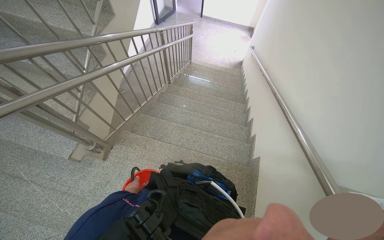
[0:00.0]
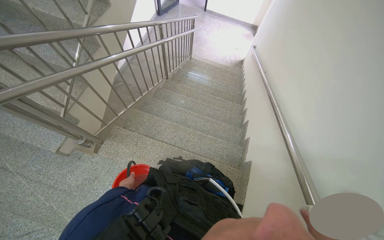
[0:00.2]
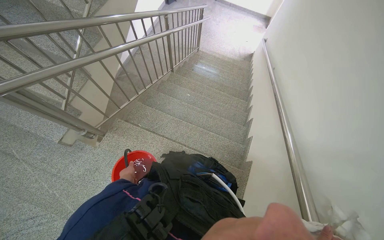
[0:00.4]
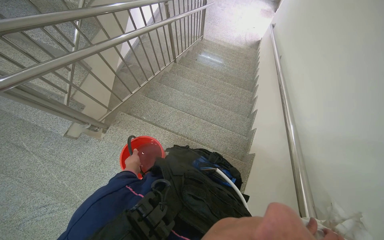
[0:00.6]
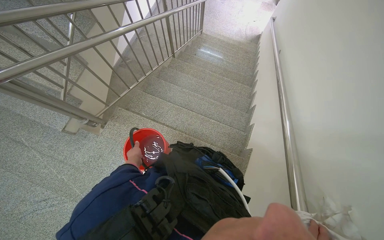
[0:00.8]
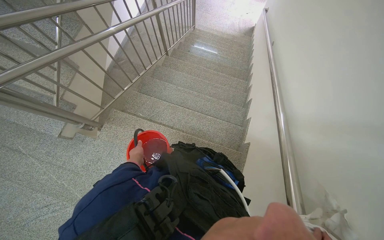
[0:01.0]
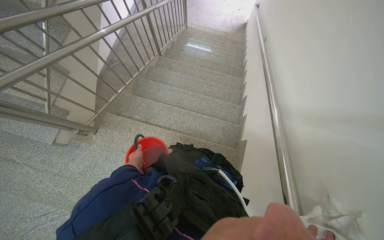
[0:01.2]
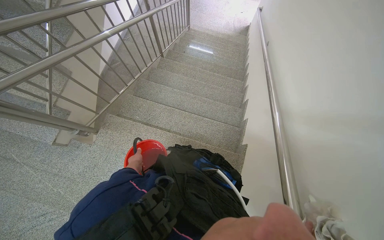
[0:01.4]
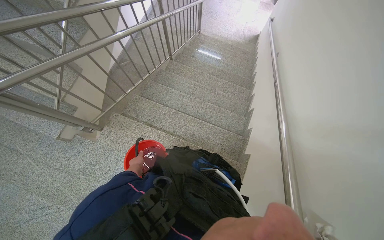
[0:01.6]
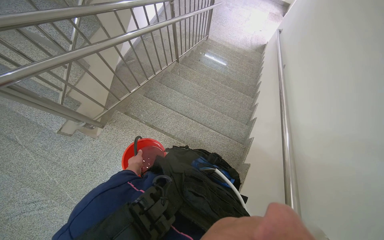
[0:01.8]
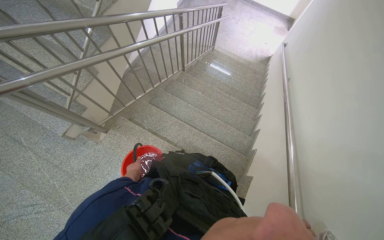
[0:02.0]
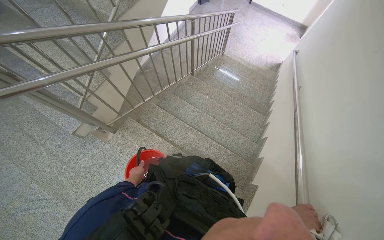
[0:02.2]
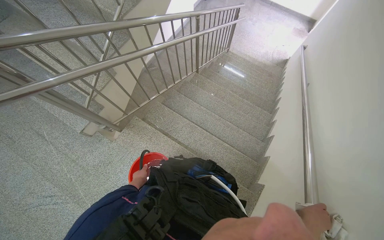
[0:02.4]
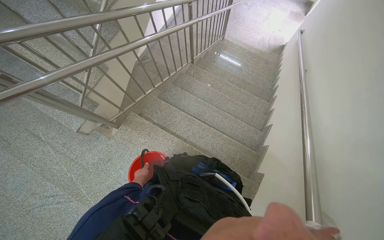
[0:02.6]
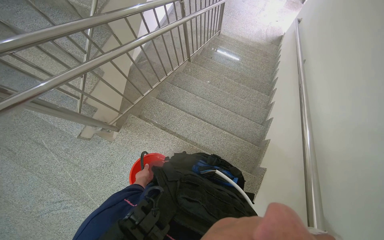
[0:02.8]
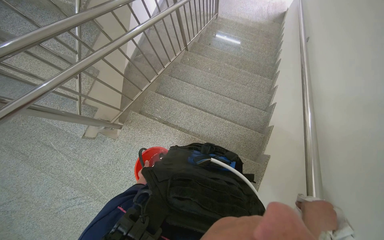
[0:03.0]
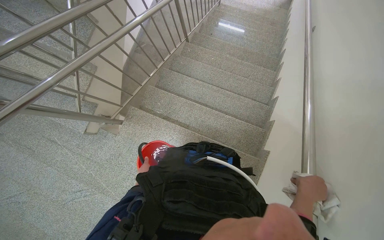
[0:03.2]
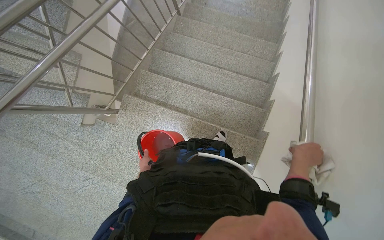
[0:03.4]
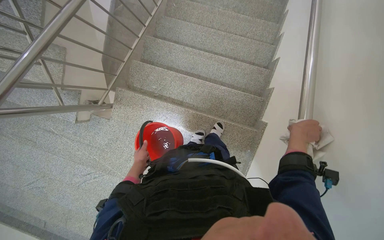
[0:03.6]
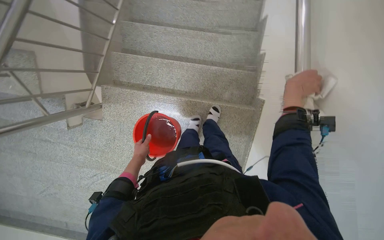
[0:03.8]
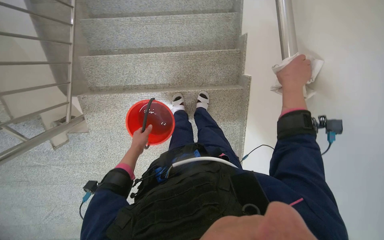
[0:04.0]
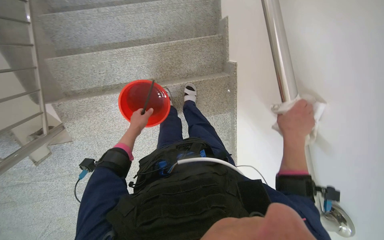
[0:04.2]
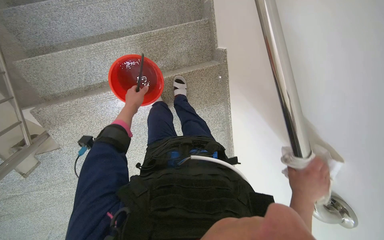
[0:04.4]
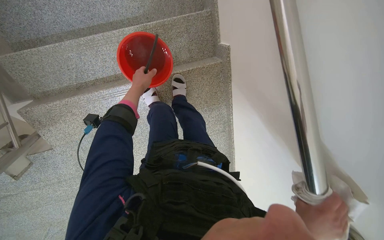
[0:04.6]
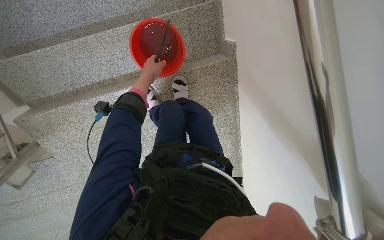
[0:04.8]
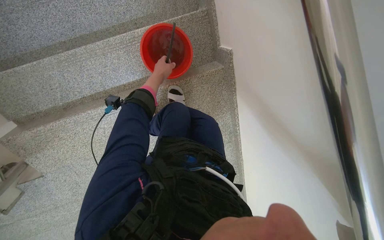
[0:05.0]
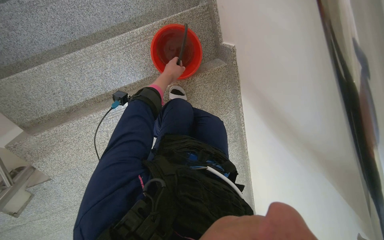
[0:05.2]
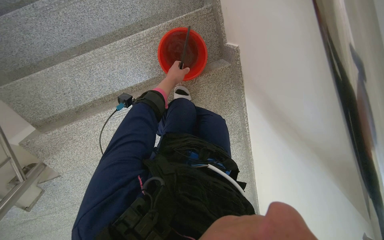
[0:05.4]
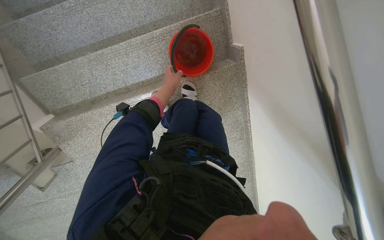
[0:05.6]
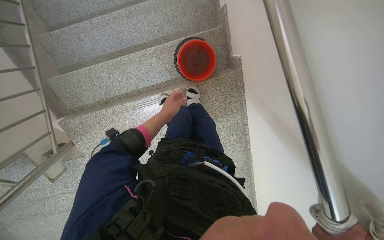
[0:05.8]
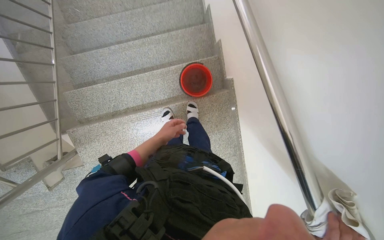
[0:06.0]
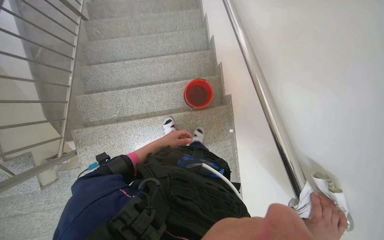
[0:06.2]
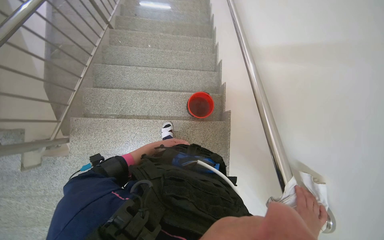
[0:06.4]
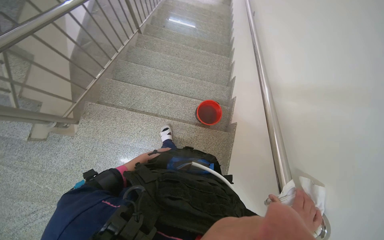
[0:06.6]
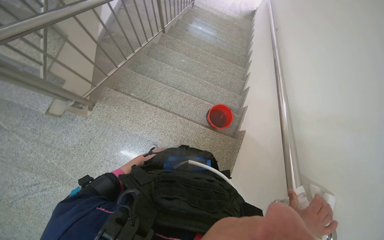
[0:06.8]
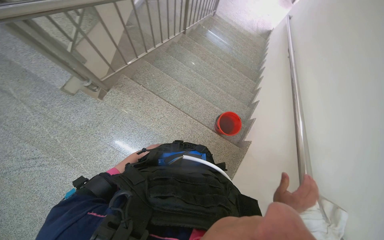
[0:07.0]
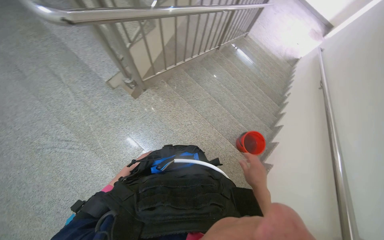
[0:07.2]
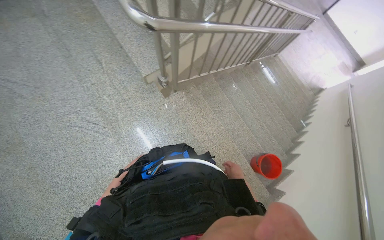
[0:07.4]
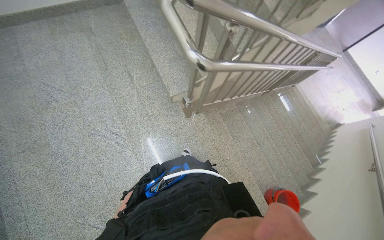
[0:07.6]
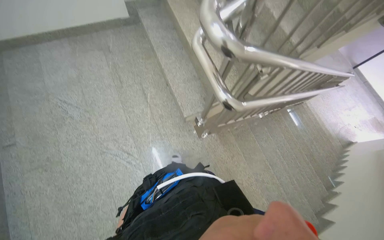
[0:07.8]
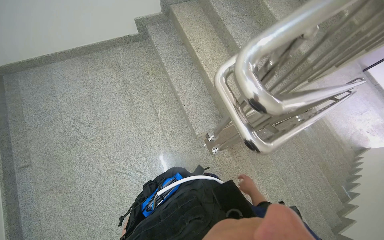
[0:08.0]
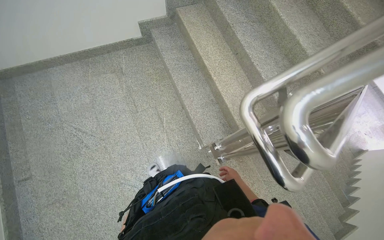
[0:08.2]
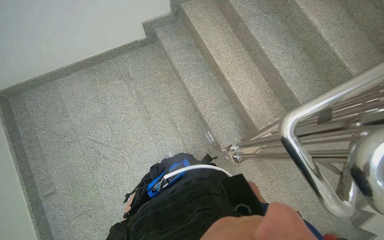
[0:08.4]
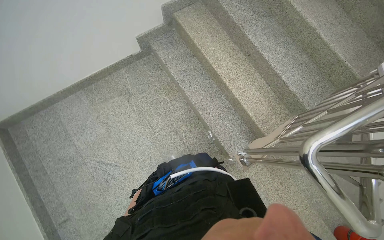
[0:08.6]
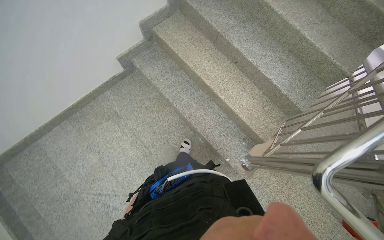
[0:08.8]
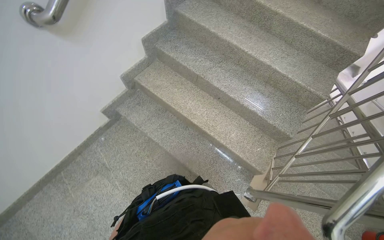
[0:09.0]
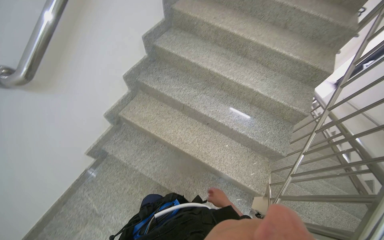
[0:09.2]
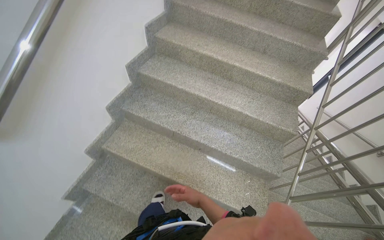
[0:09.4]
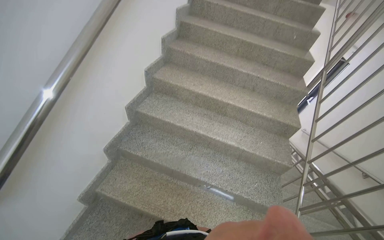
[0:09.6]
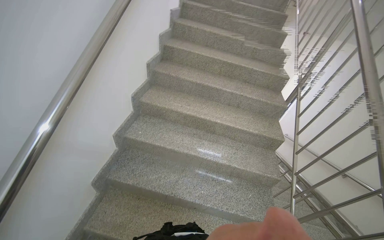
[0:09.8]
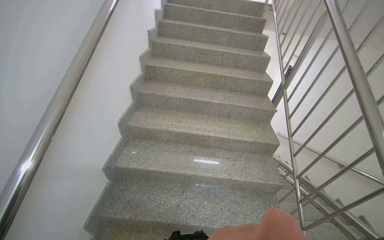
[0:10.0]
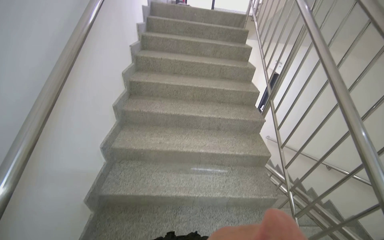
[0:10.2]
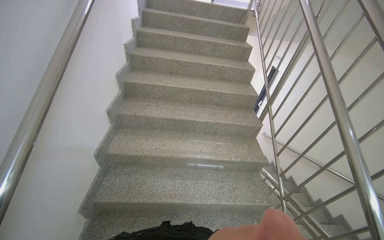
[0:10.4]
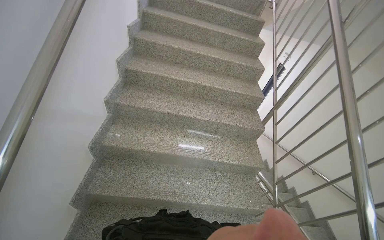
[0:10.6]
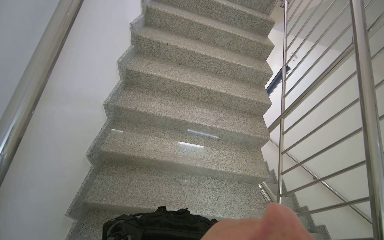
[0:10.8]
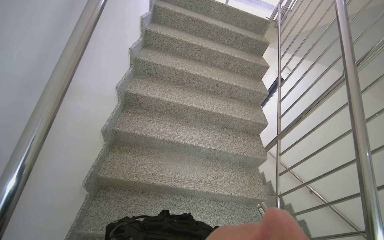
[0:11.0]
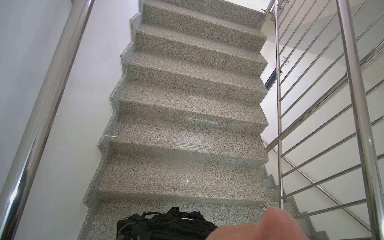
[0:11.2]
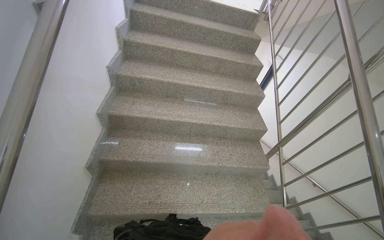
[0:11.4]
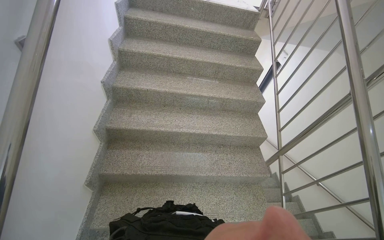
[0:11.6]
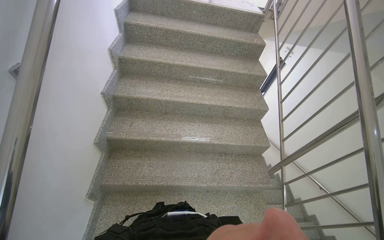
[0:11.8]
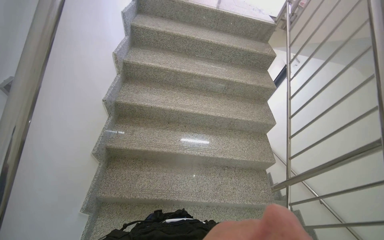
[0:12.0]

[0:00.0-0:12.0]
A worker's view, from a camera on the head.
Job: mopping floor.
The whole recording: Mopping staircase floor. The worker cleans and reattaches the mop head to continue mopping the staircase floor.
0:00.0 to 0:01.6: The left hand travels up the picture by about 15 cm.
0:03.0 to 0:04.4: The camera is carried approximately 40 cm. The camera pitches downward, by about 35 degrees. The scene turns about 40 degrees counterclockwise in the picture.
0:04.4 to 0:06.0: The left hand is displaced to the right and down the picture by roughly 15 cm.
0:06.0 to 0:07.6: The wearer moves about 1 m. The wearer looks some 40 degrees further upward. The scene rotates clockwise by some 75 degrees.
0:07.6 to 0:09.0: The wearer moves some 1 m. Everything in view rotates approximately 25 degrees counterclockwise.
0:09.0 to 0:10.4: The wearer moves about 70 cm. The wearer looks about 40 degrees further to the right. The wearer looks about 25 degrees further upward.
0:10.4 to 0:12.0: The camera travels some 90 cm.

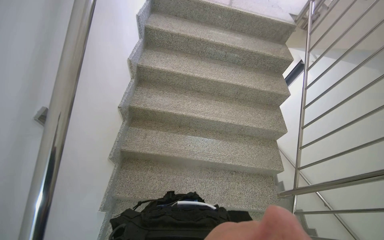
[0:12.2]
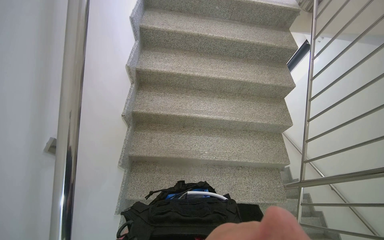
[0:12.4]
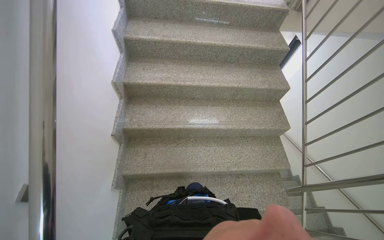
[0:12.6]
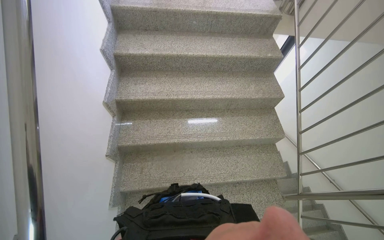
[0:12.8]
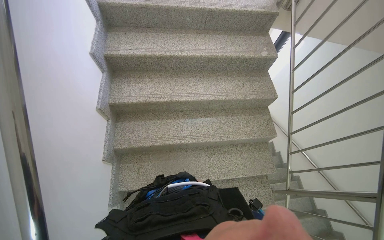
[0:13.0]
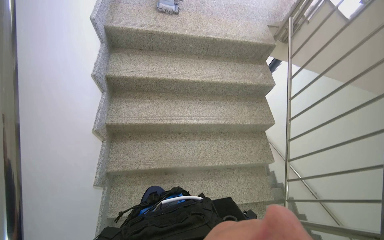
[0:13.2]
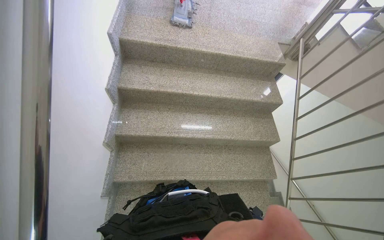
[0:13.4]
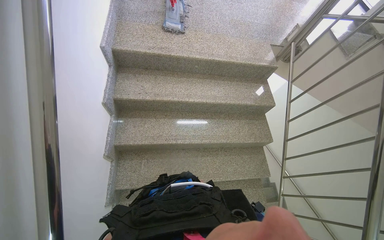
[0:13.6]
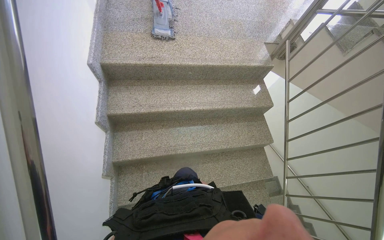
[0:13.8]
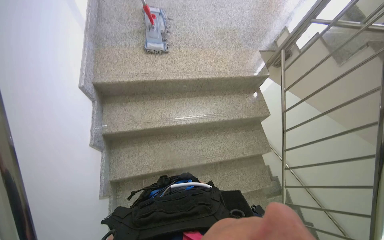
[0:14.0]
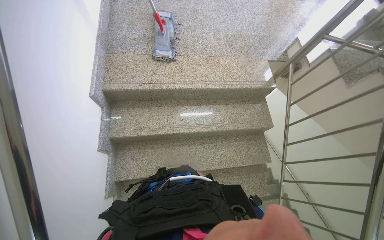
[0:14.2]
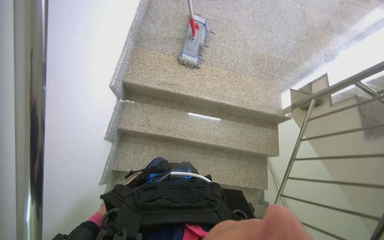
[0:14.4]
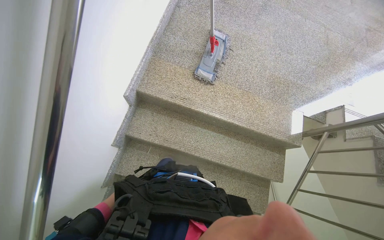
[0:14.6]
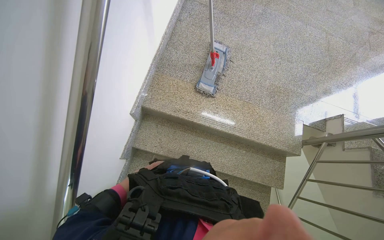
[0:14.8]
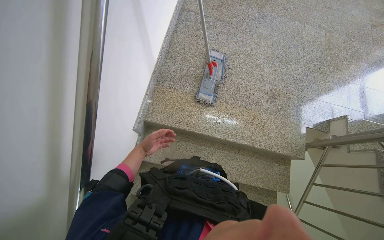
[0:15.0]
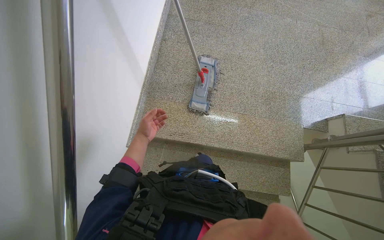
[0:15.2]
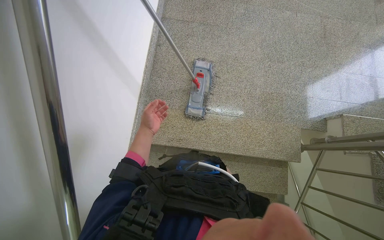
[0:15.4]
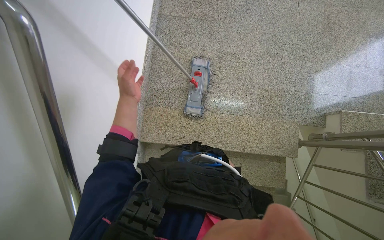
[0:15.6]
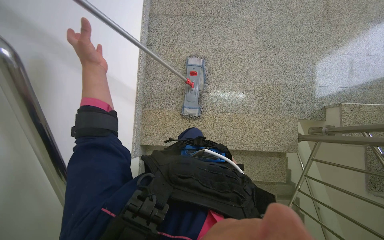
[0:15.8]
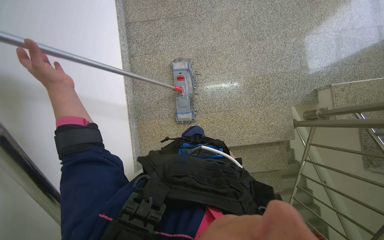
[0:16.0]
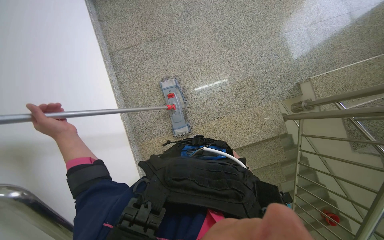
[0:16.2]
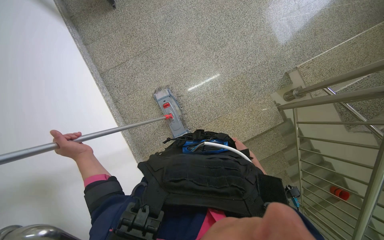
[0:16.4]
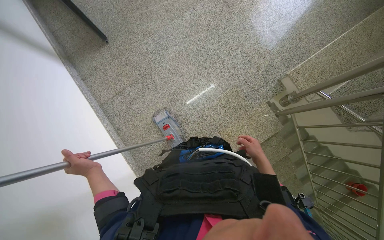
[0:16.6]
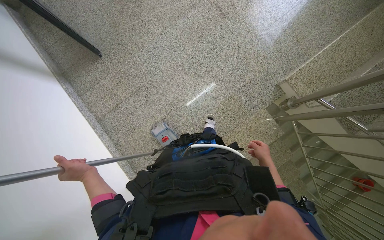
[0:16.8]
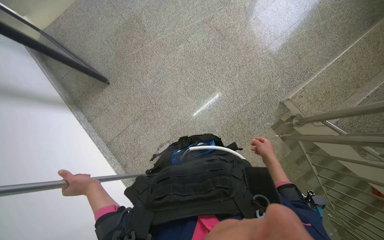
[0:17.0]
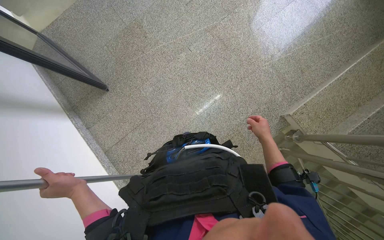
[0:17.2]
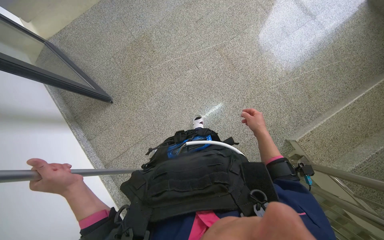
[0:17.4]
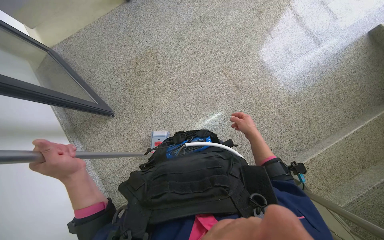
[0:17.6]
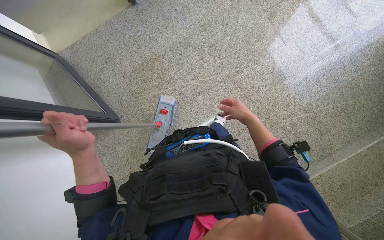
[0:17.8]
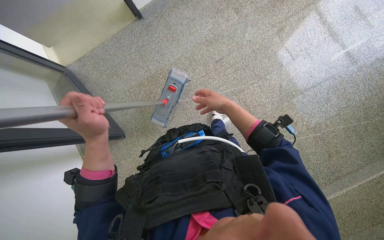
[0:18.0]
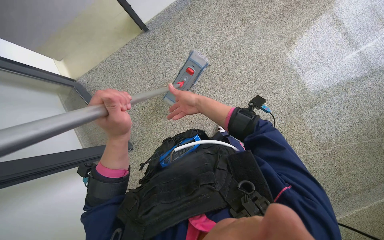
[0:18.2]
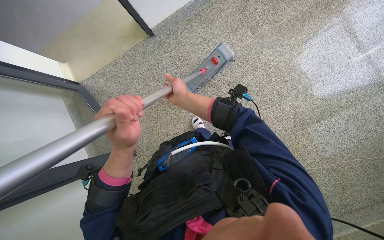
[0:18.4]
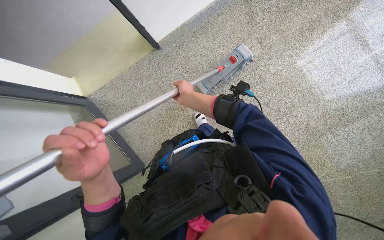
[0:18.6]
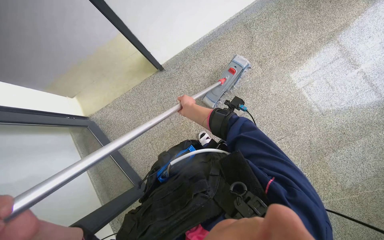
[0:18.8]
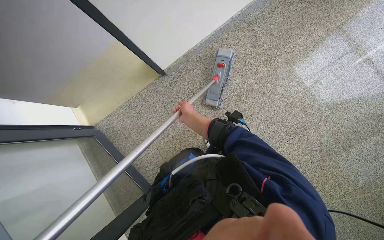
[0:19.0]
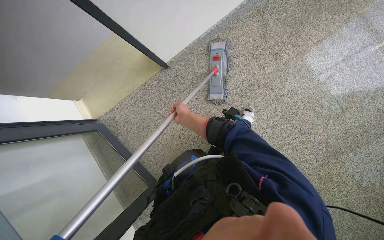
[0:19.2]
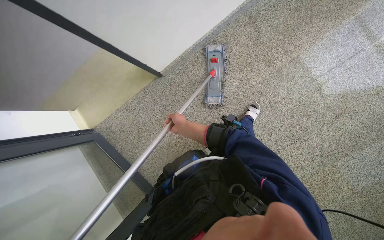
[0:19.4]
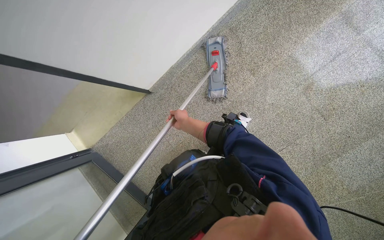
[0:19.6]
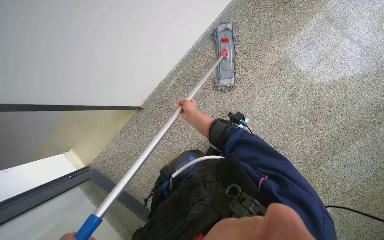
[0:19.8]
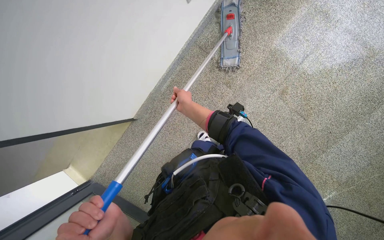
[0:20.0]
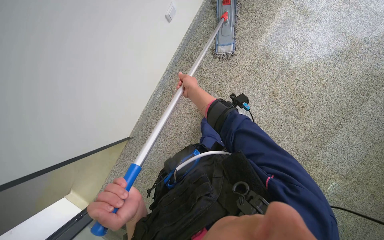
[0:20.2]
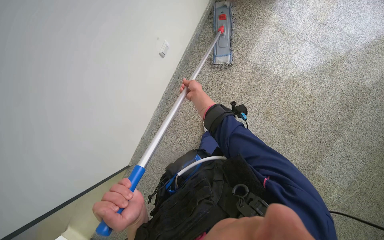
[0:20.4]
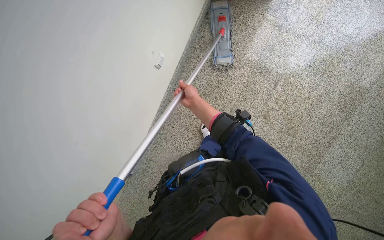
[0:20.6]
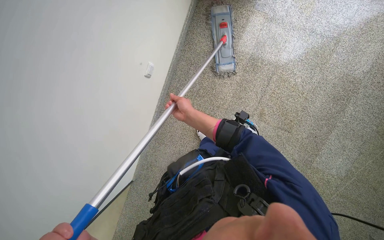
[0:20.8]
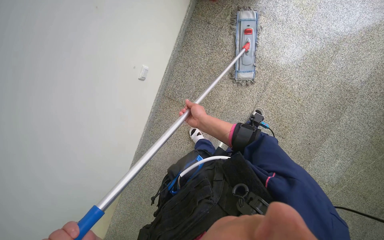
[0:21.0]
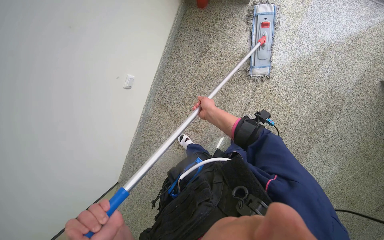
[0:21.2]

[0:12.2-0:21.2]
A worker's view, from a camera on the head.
Job: mopping floor.
The whole recording: Mopping staircase floor. The worker cleans and reattaches the mop head to continue mopping the staircase floor.
0:12.2 to 0:13.8: The head travels about 90 cm.
0:13.8 to 0:15.2: The camera travels approximately 80 cm. The head rotates about 20 degrees to the left.
0:15.2 to 0:16.6: The camera is carried roughly 70 cm. Everything in view rotates roughly 45 degrees counterclockwise.
0:16.6 to 0:18.2: The camera is carried roughly 90 cm.
0:19.8 to 0:21.2: The head travels about 60 cm.
